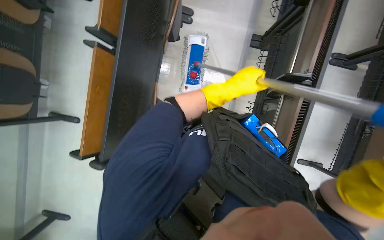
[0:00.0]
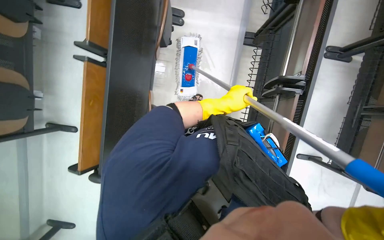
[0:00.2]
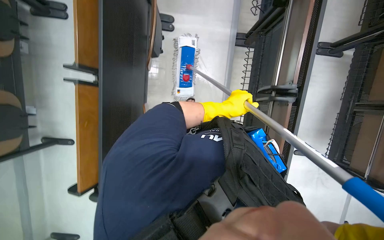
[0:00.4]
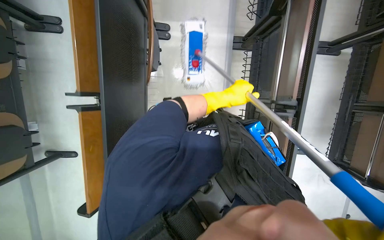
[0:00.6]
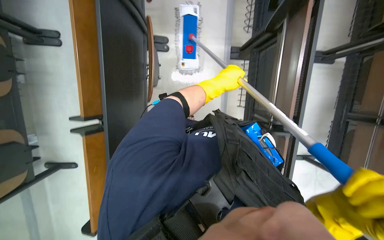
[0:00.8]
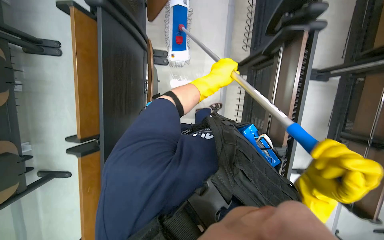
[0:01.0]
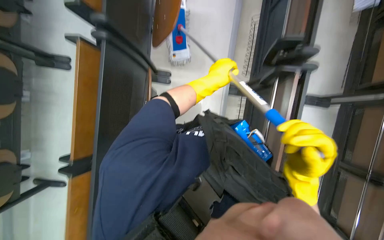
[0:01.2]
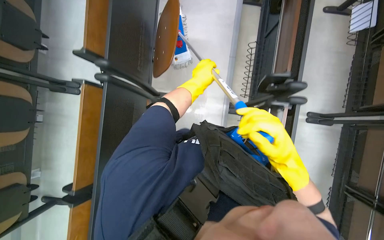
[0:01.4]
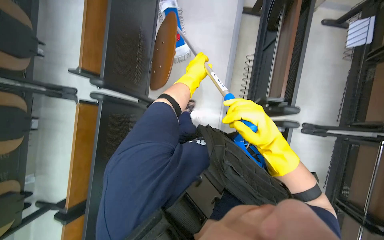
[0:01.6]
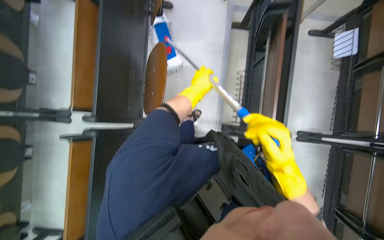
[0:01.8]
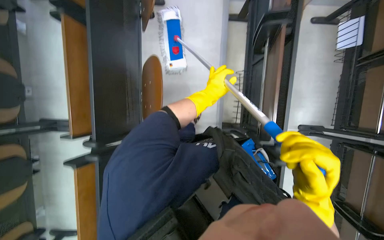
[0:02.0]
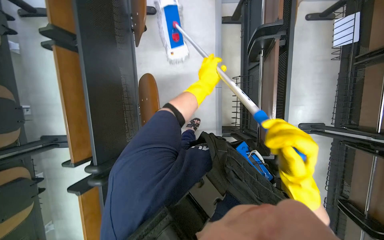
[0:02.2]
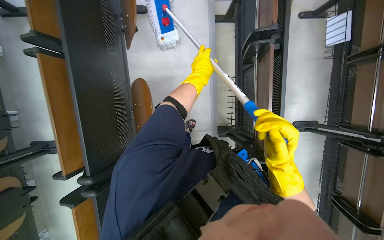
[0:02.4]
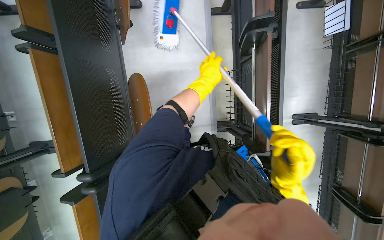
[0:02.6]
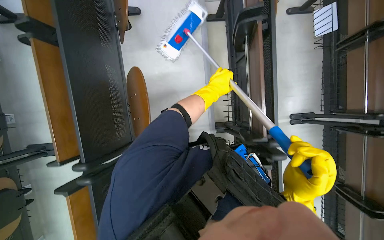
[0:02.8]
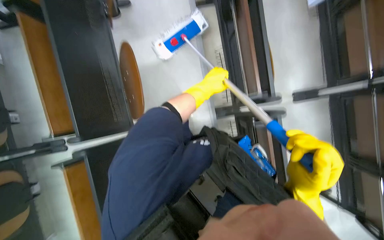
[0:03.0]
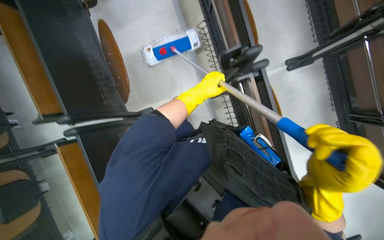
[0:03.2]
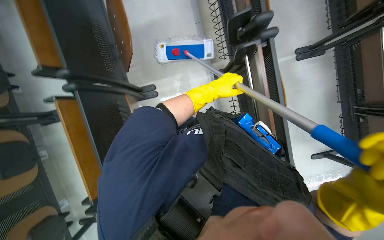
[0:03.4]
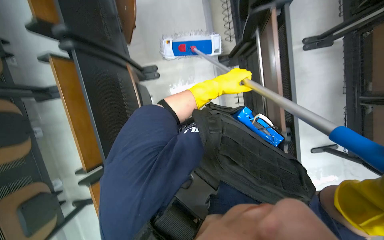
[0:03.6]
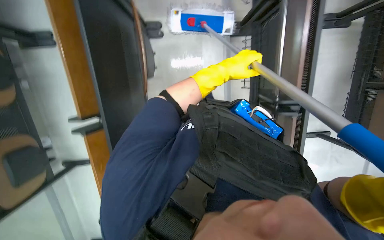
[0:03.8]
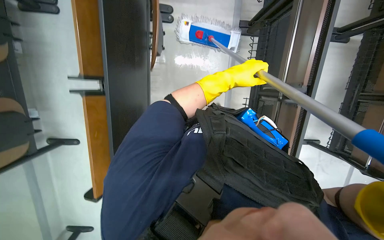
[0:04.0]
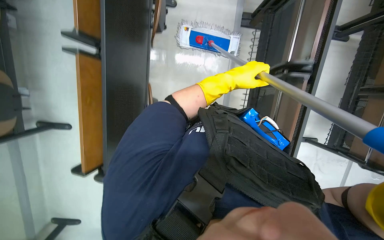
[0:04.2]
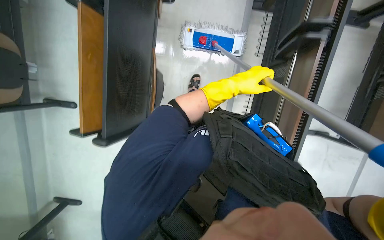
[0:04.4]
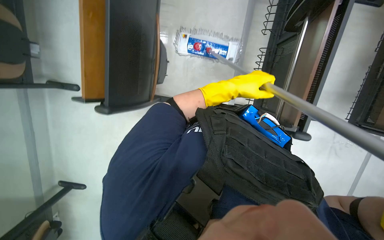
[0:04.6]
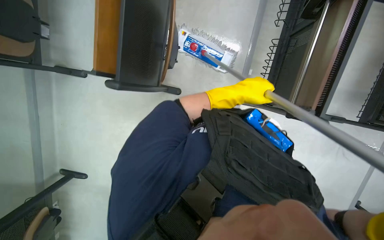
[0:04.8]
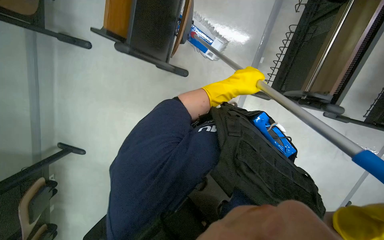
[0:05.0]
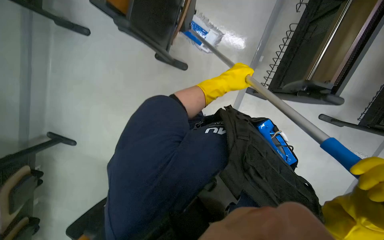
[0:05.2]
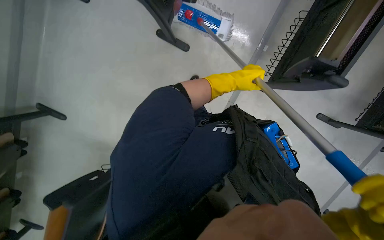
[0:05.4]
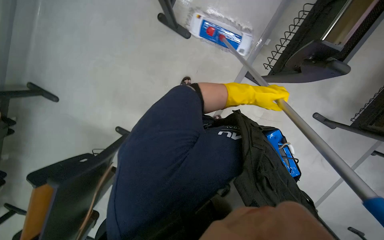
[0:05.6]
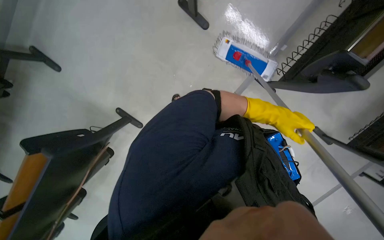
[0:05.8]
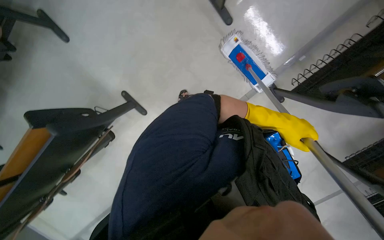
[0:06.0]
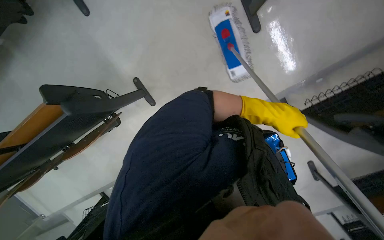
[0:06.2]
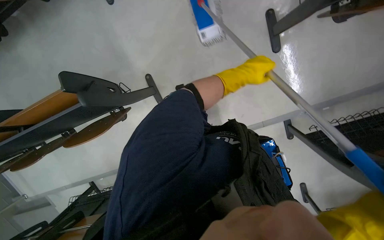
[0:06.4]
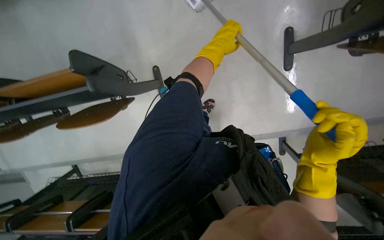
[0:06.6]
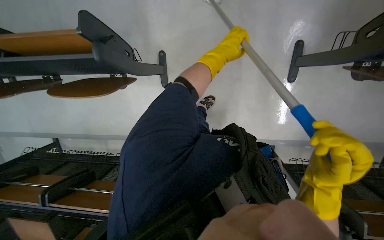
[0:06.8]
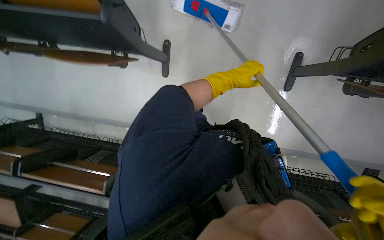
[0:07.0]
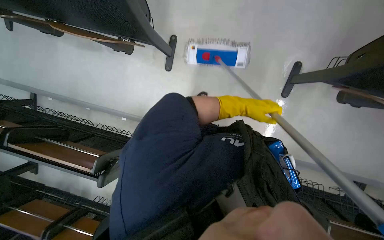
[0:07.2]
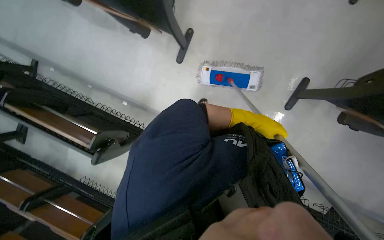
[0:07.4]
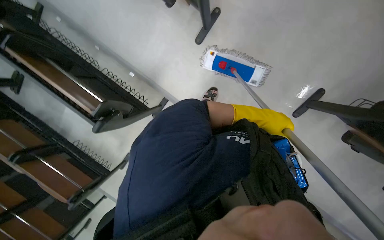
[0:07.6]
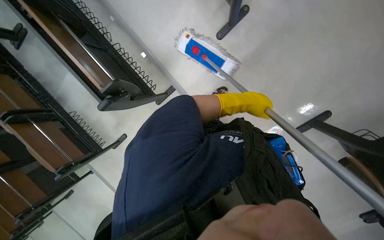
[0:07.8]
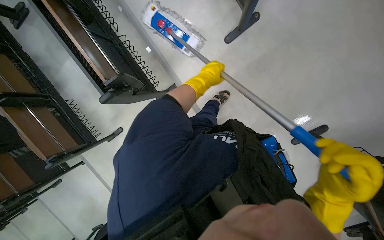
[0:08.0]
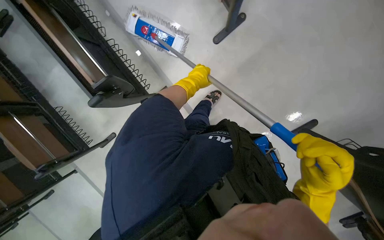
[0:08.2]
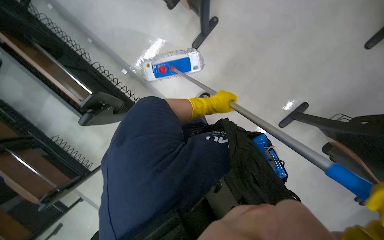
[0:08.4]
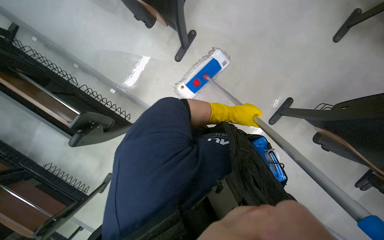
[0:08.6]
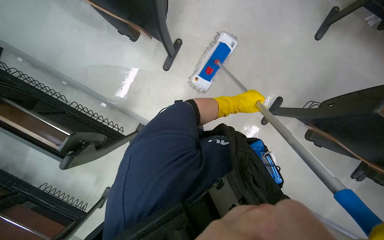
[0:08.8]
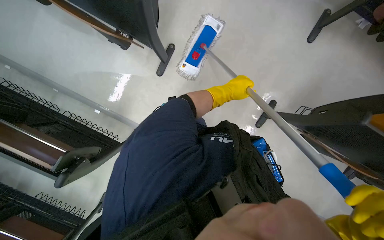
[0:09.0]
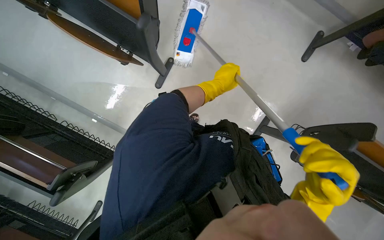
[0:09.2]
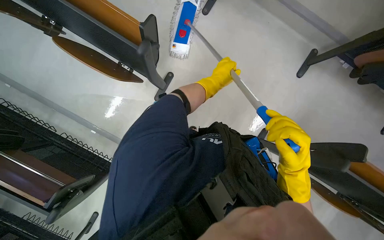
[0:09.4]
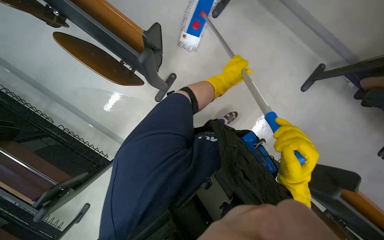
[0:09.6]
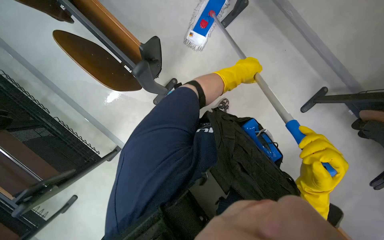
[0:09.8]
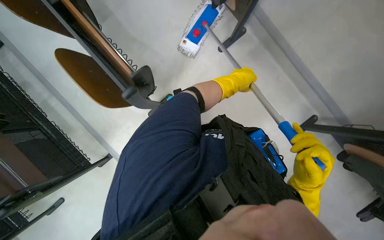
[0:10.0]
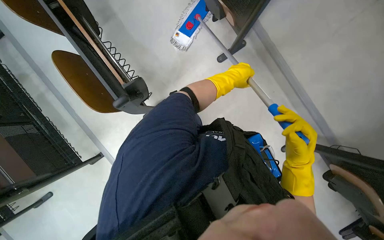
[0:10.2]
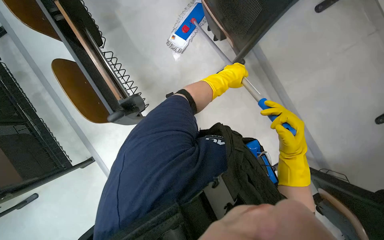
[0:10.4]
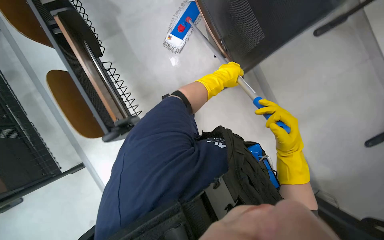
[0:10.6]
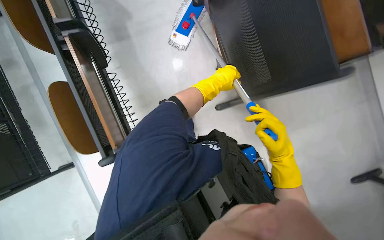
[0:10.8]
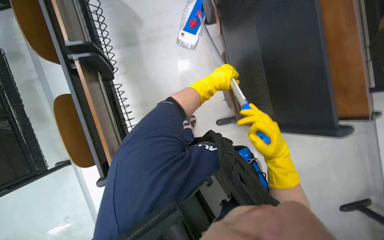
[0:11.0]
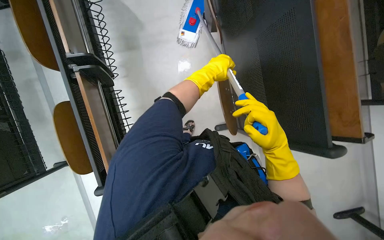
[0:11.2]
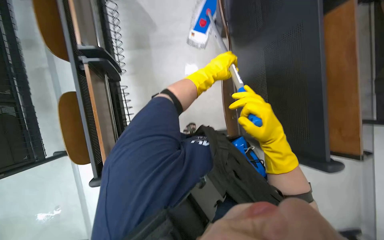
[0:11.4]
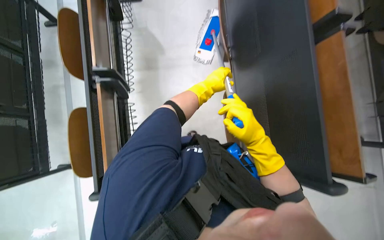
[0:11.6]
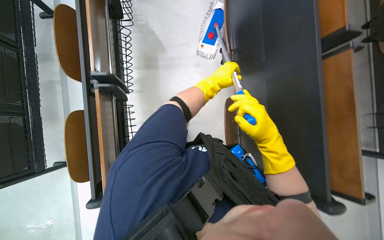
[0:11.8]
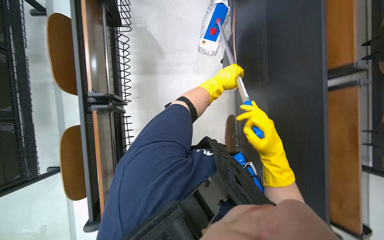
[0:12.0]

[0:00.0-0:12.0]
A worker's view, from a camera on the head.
Job: mopping floor.
The whole recording: Mopping lecture hall floor. The worker mops the floor in the lecture hall, moving chairs and other items as needed to clean the area.
0:00.0 to 0:01.6: The camera is carried some 70 cm.
0:04.4 to 0:06.0: The camera pitches downward, by roughly 20 degrees. Everything in view rotates about 35 degrees clockwise.
0:06.0 to 0:07.6: The camera is aimed approximately 20 degrees further to the right. The scene rotates clockwise by approximately 75 degrees.
0:07.6 to 0:09.0: The left hand goes about 15 cm up the picture.
0:09.0 to 0:10.4: The camera travels approximately 60 cm. The scene turns about 30 degrees clockwise in the picture.

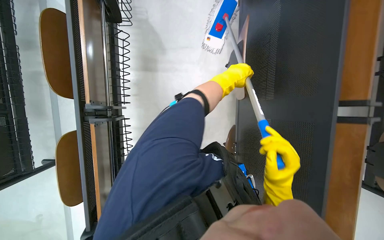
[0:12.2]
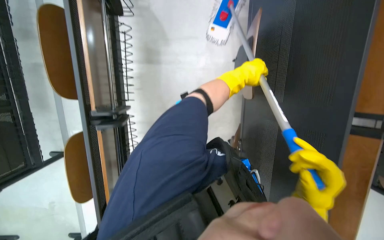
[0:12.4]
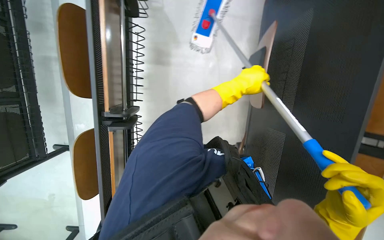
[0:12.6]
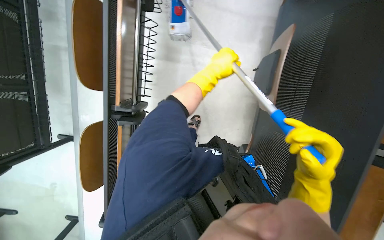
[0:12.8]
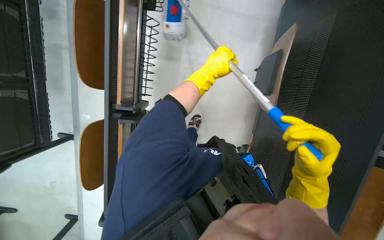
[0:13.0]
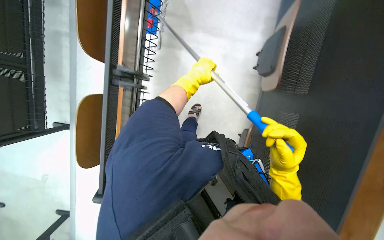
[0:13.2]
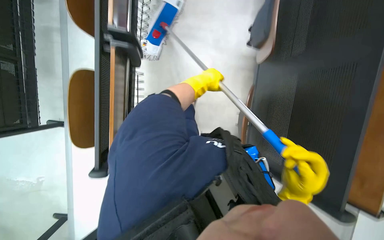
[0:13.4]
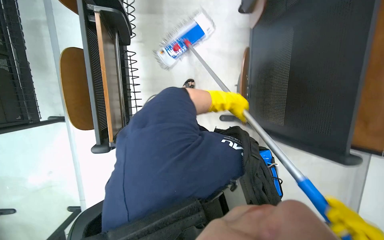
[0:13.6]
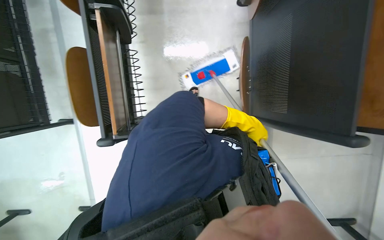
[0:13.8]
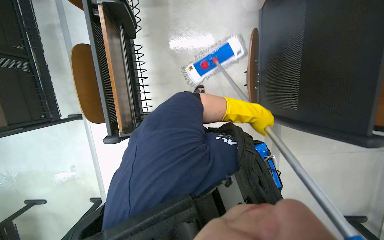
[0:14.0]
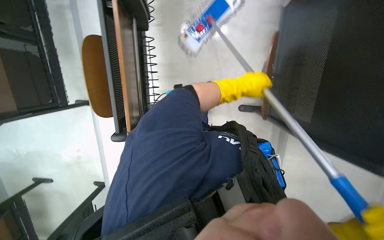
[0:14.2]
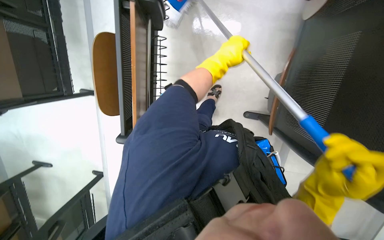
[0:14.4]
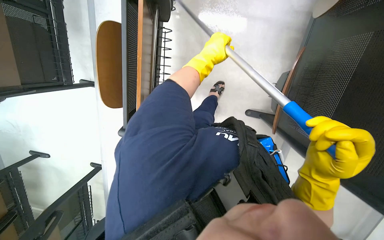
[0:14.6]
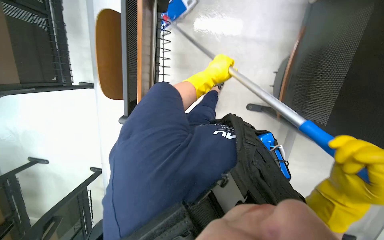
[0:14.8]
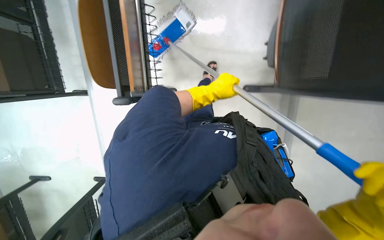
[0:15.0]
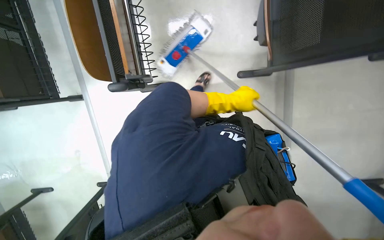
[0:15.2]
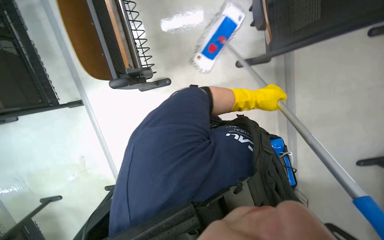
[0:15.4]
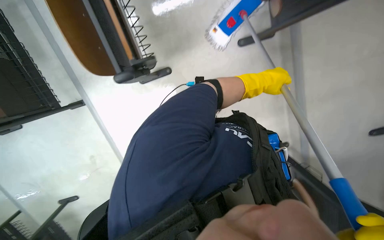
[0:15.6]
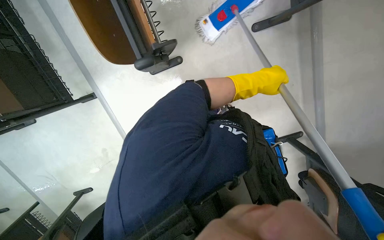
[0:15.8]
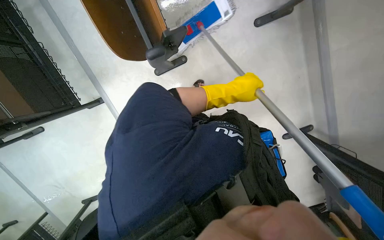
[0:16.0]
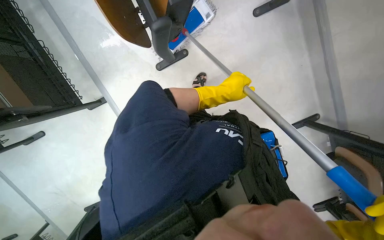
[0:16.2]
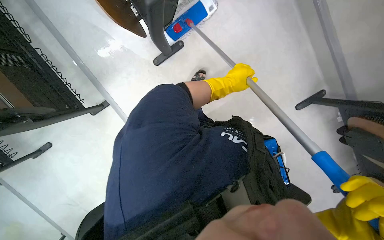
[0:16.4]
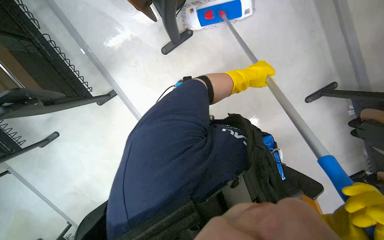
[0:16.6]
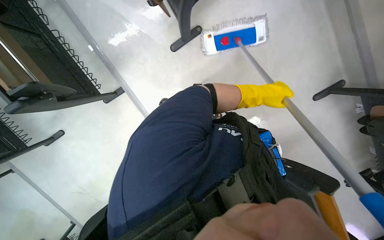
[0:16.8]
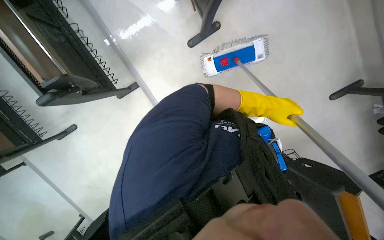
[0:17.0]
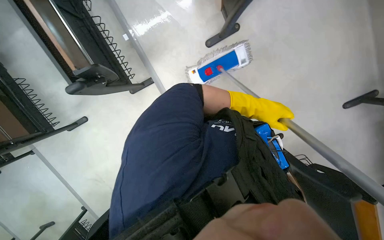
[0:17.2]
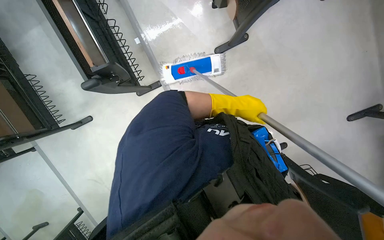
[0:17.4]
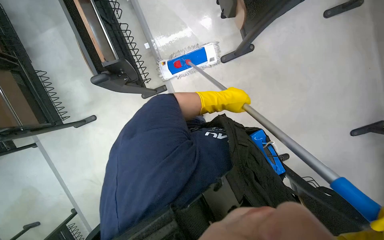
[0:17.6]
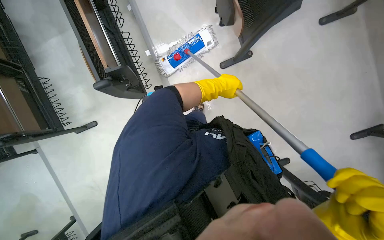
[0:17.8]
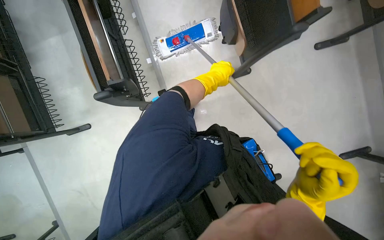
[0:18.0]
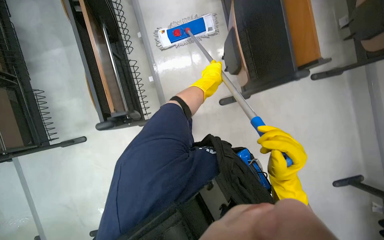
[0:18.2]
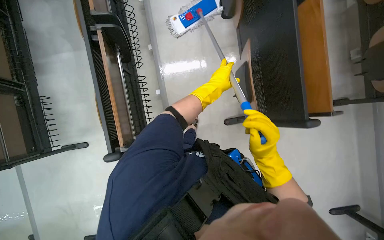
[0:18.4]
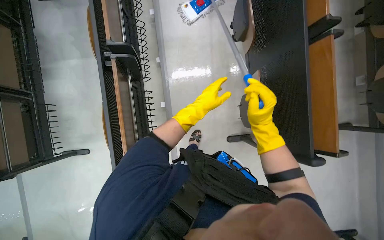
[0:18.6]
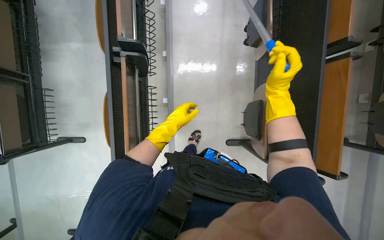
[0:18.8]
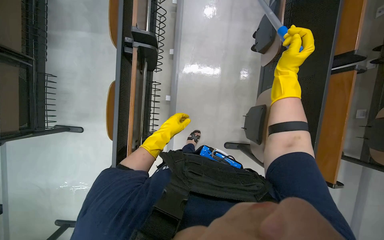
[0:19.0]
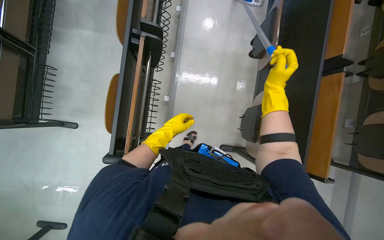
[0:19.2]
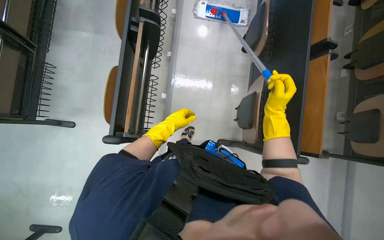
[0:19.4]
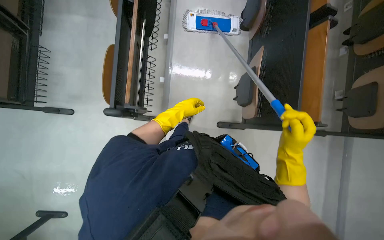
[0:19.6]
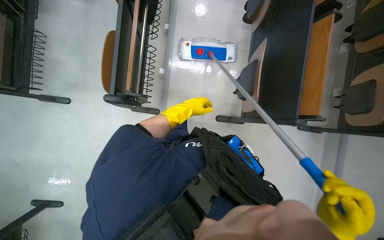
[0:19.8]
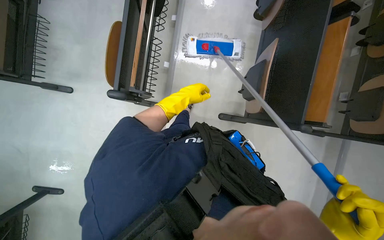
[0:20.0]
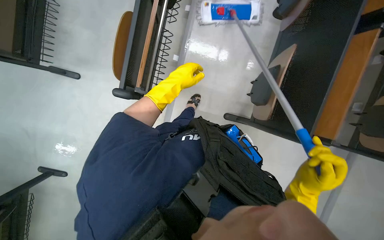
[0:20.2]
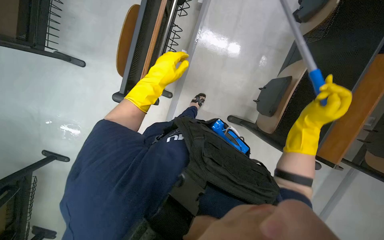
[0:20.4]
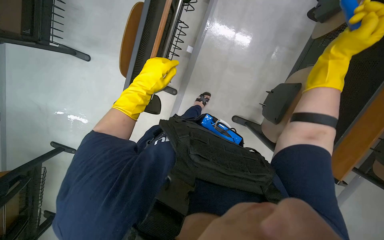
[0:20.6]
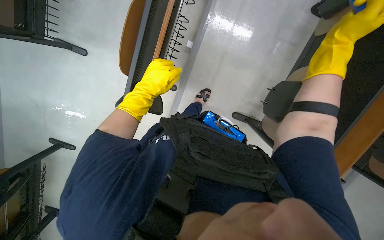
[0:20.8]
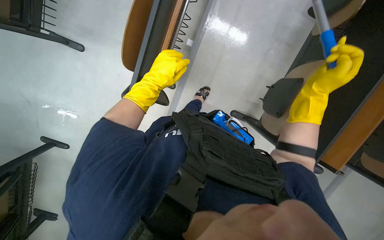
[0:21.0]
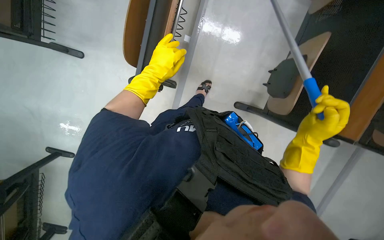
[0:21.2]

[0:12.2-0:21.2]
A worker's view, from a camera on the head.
Job: mopping floor.
The whole recording: Mopping lecture hall floor. The worker mops the floor in the lecture hall, moving chairs and other items as needed to clean the area.
0:12.2 to 0:13.8: The left hand shifts approximately 50 cm down the picture.
0:13.8 to 0:15.2: The left hand is displaced to the left by about 20 cm.
0:15.2 to 0:16.6: The head travels some 50 cm.
0:16.6 to 0:18.2: The view tips upward by some 20 degrees. The left hand moves to the left, about 50 cm.
0:18.2 to 0:19.8: The camera travels approximately 50 cm.
0:19.8 to 0:21.2: The right hand heads up the picture and farther from the camera, covering about 25 cm. The left hand is displaced to the left by approximately 15 cm.
